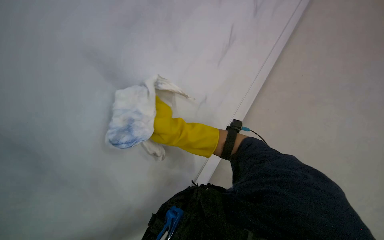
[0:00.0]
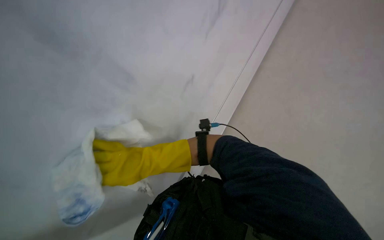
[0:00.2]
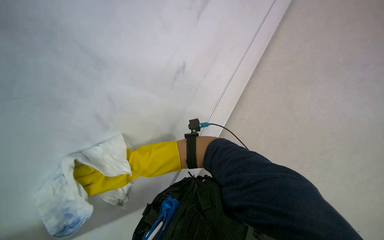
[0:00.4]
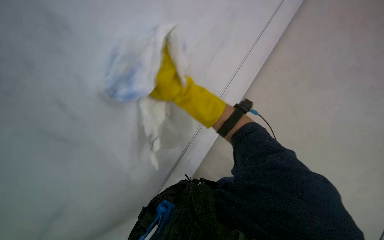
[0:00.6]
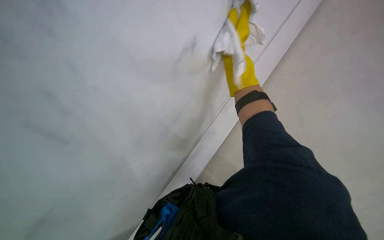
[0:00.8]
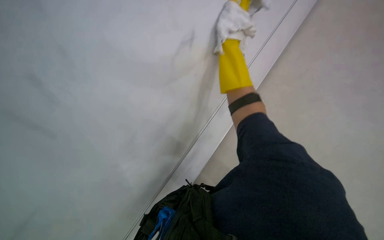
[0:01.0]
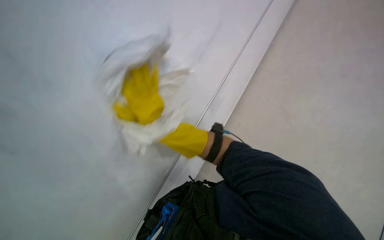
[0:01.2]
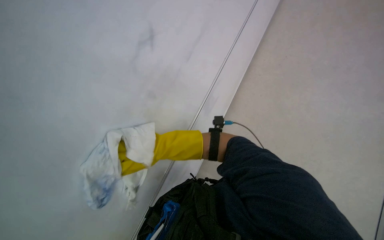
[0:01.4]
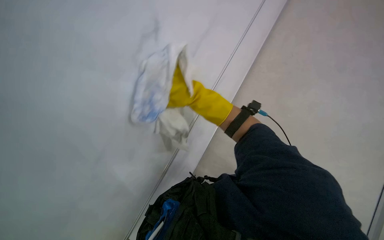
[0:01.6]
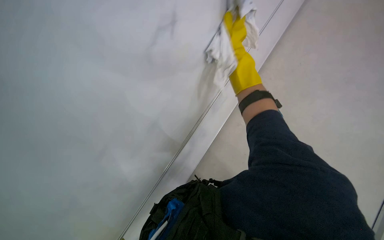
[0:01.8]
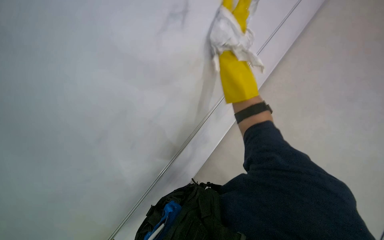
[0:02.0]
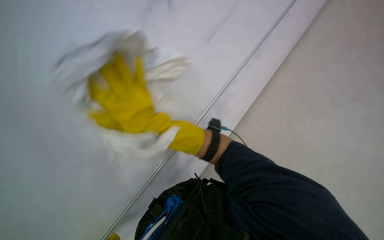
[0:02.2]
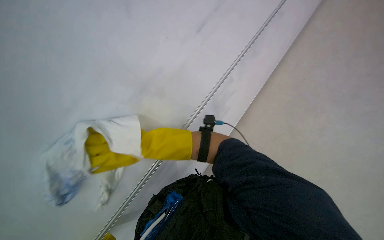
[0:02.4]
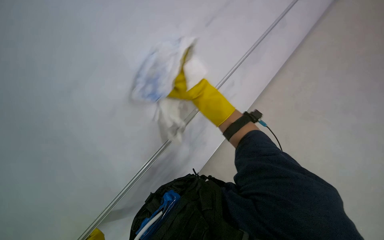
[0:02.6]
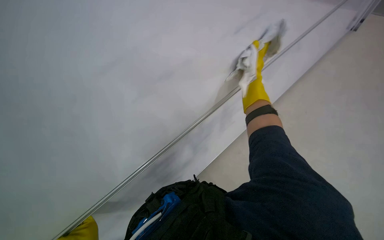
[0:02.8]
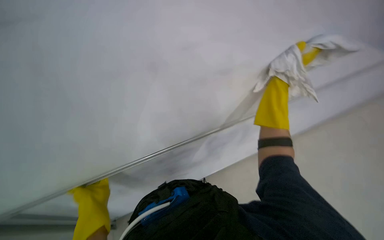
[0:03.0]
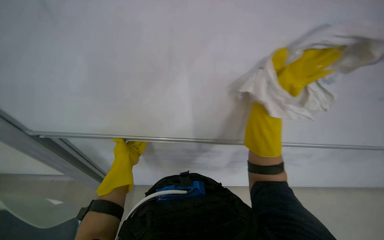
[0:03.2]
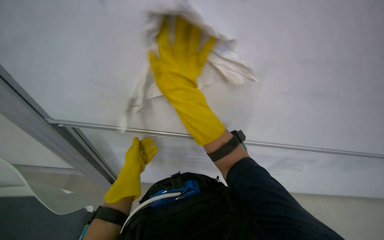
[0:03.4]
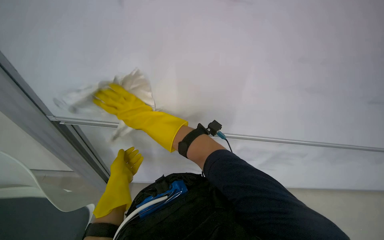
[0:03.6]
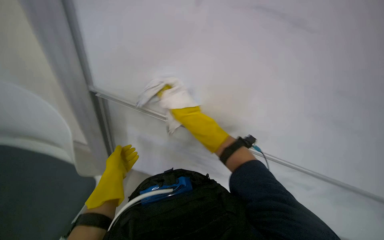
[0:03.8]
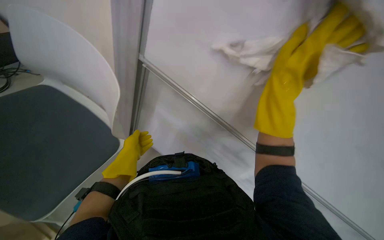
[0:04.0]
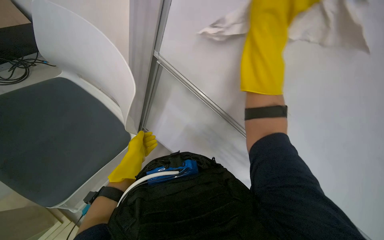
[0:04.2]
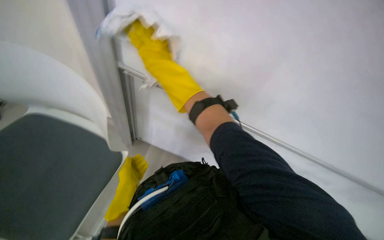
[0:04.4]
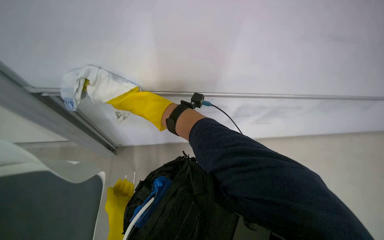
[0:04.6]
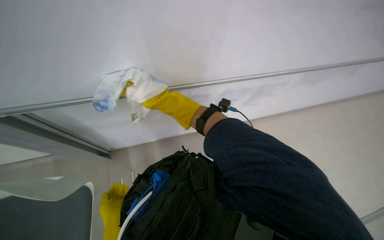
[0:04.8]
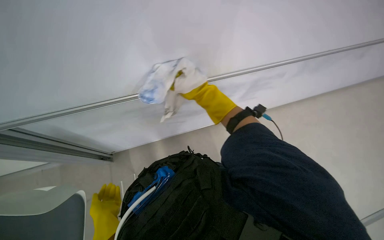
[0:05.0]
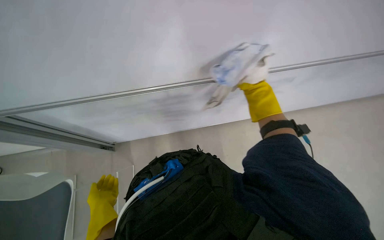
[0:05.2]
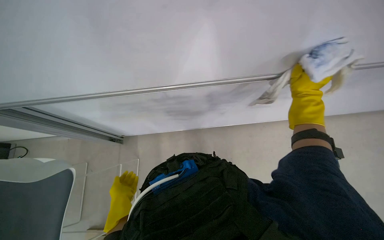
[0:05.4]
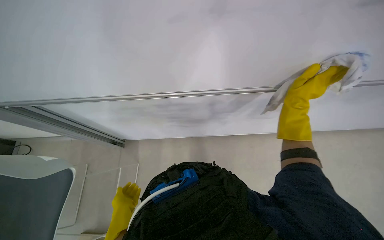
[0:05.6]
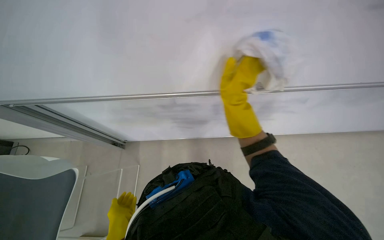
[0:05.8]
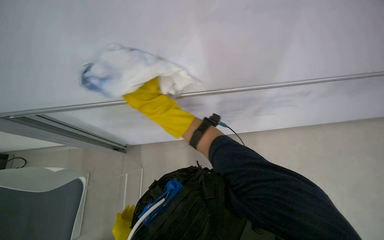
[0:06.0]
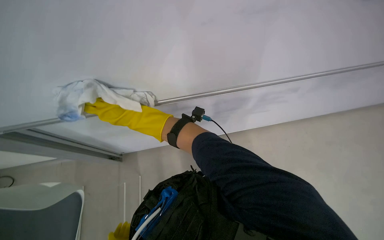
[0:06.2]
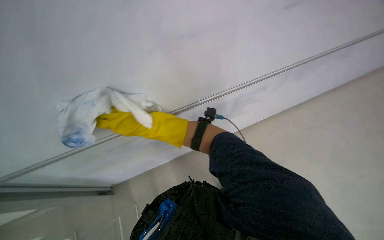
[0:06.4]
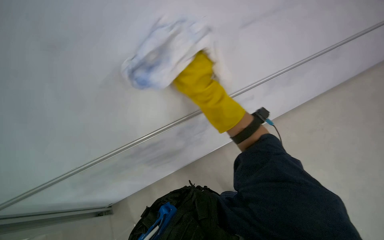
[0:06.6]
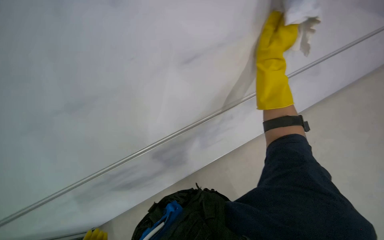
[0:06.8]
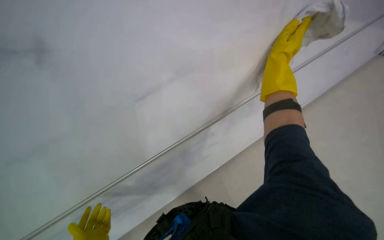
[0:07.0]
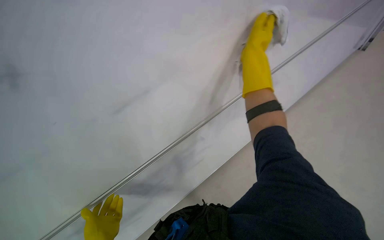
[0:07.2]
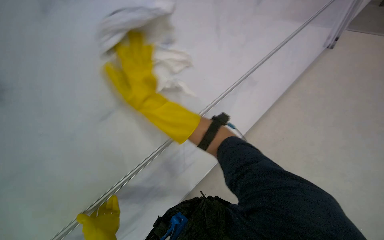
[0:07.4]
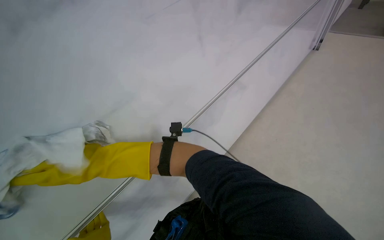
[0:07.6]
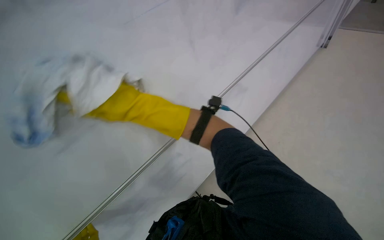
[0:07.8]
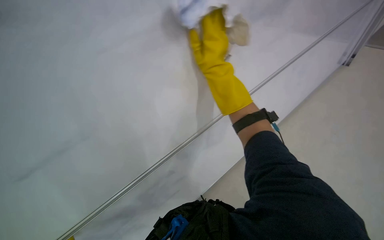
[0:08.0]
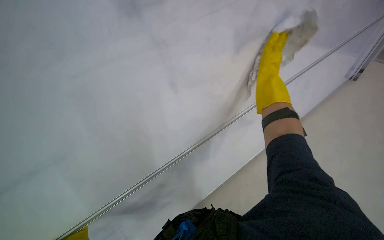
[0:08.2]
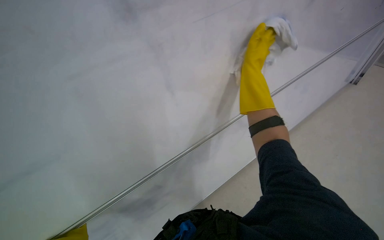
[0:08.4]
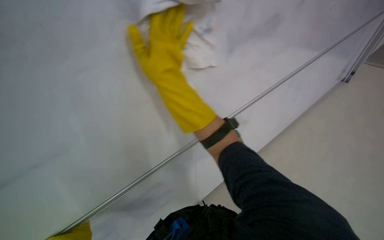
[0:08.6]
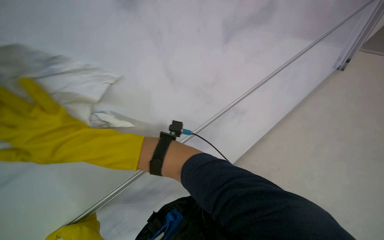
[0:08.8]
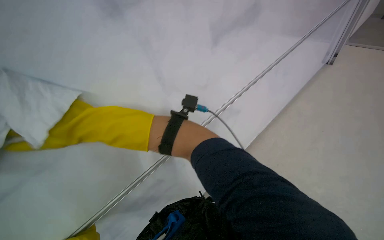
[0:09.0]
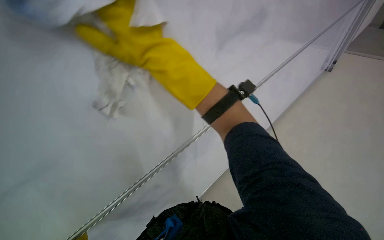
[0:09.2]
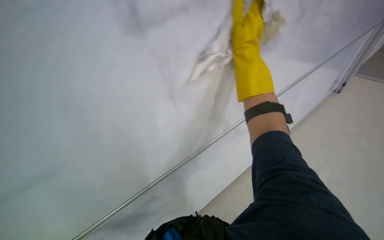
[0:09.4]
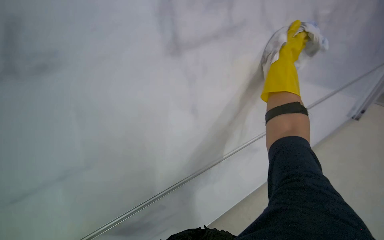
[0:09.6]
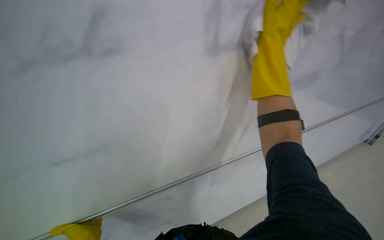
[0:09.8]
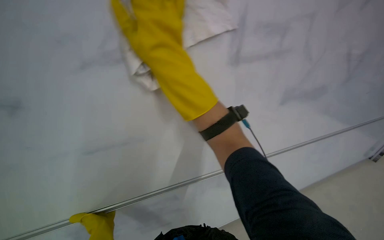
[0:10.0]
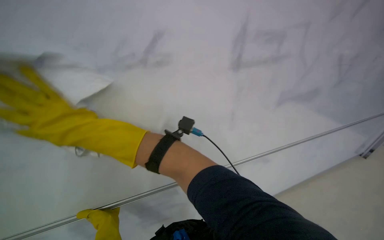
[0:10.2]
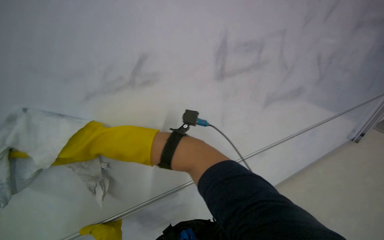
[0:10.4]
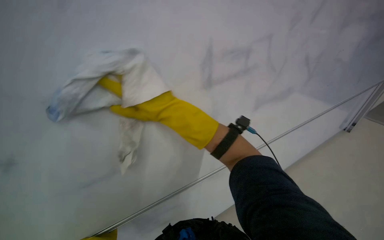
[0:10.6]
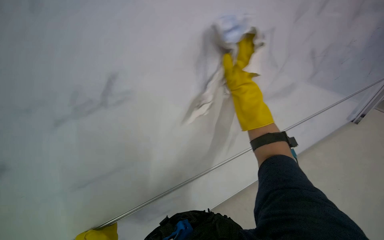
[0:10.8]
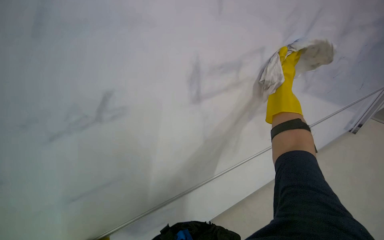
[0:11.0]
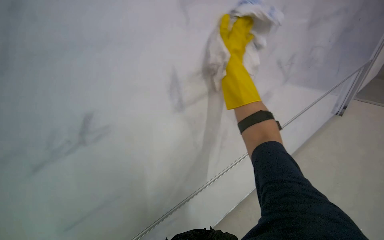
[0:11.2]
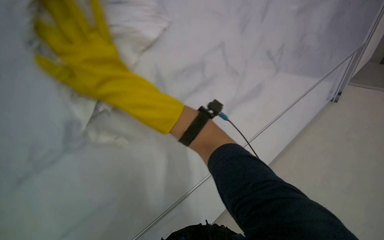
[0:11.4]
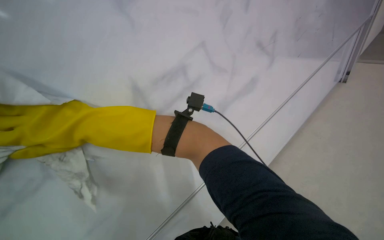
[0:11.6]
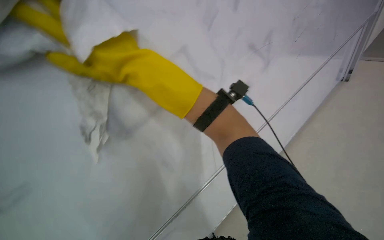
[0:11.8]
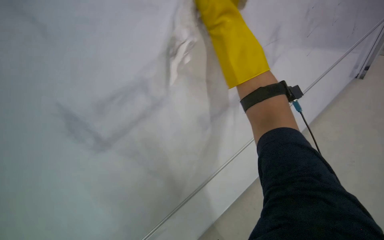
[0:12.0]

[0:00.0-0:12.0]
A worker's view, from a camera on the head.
Job: wiping surfaces.
The whole recording: Wiping whiteboard. The worker wipes the whiteboard with a white cloth, cleaning the cloth in a bucket as needed.
0:00.0 to 0:01.6: The view tilts some 15 degrees downward.
0:03.0 to 0:04.4: The head rotates some 30 degrees to the left.
0:06.0 to 0:07.6: The view tilts about 20 degrees upward. The right hand swings left and right, some 60 cm each way, with 2 reversals.
0:09.0 to 0:10.4: The camera pitches upward, by approximately 15 degrees. The right hand moves roughly 60 cm to the right and comes back.
0:10.4 to 0:12.0: The right hand goes left and right, about 60 cm each way, reversing 2 times.

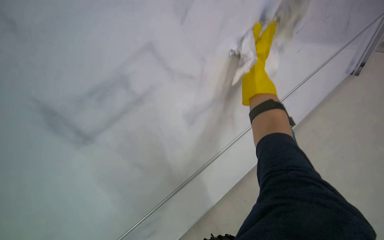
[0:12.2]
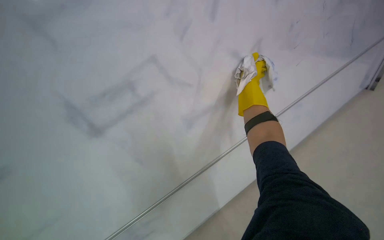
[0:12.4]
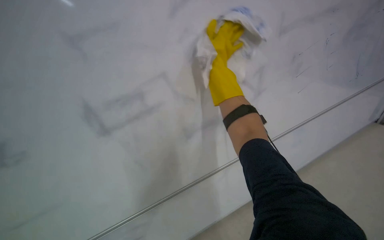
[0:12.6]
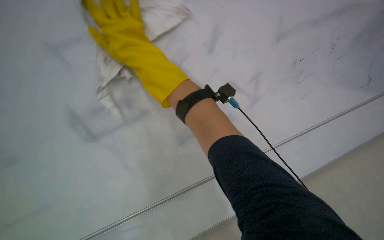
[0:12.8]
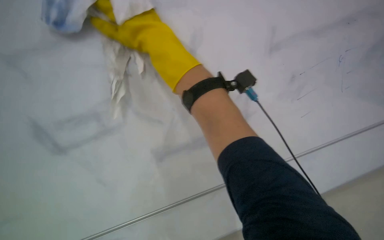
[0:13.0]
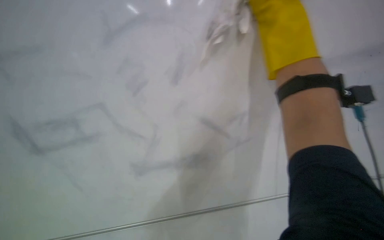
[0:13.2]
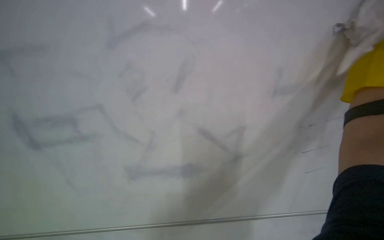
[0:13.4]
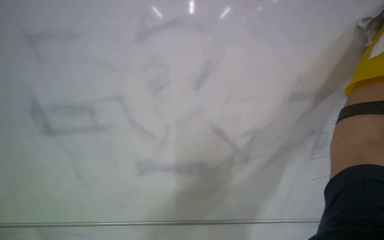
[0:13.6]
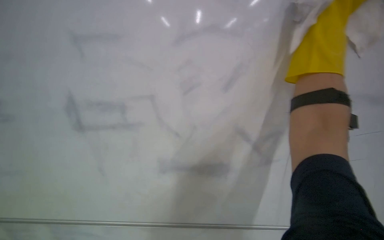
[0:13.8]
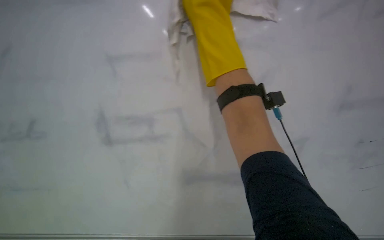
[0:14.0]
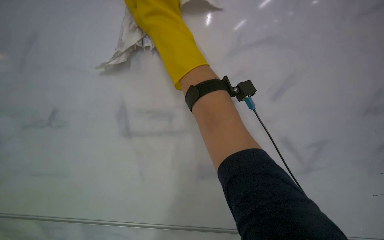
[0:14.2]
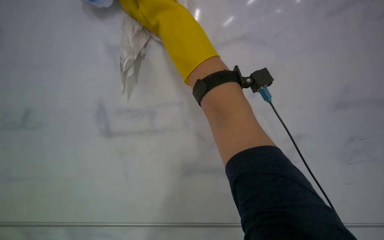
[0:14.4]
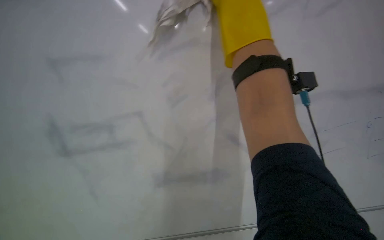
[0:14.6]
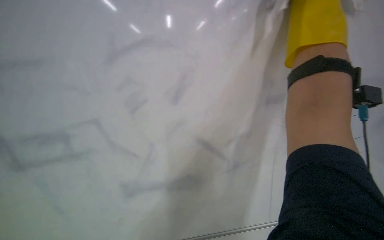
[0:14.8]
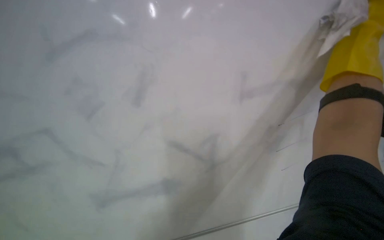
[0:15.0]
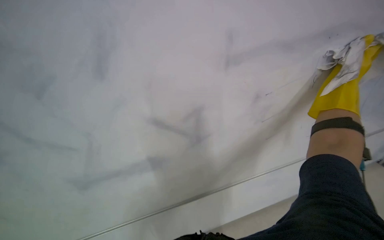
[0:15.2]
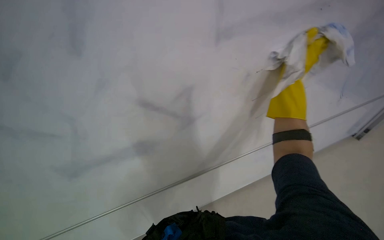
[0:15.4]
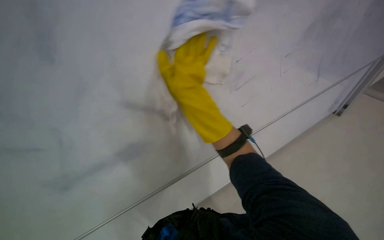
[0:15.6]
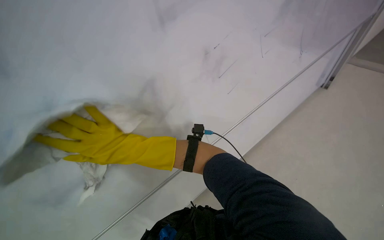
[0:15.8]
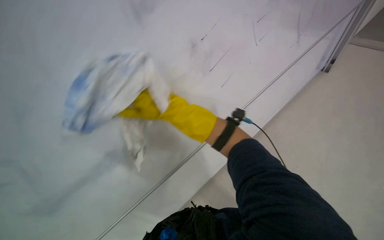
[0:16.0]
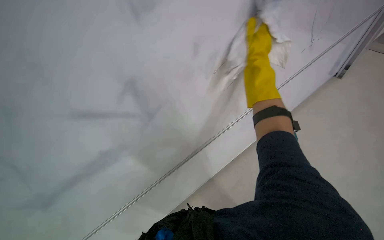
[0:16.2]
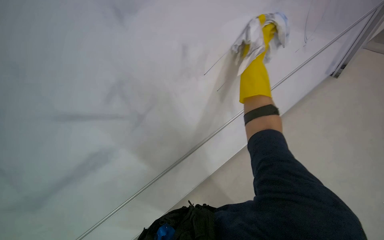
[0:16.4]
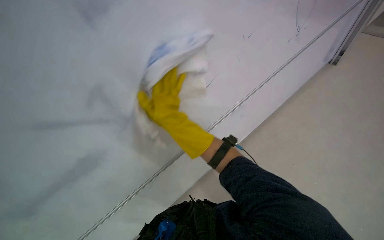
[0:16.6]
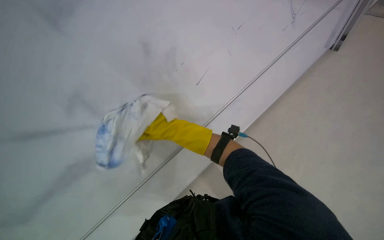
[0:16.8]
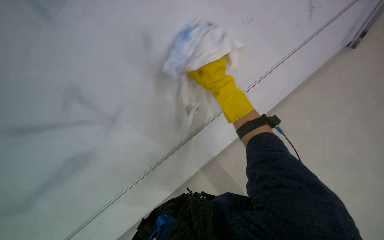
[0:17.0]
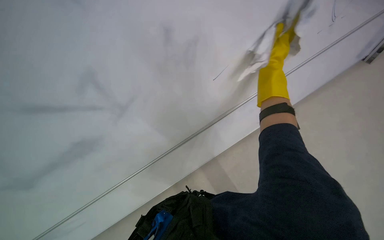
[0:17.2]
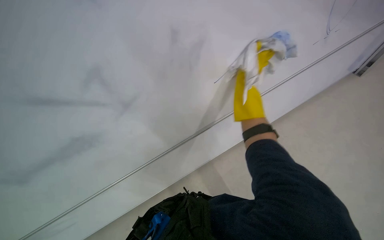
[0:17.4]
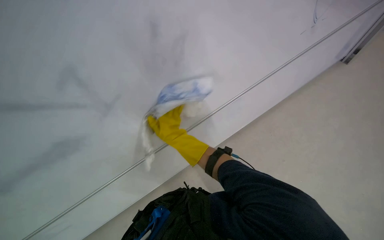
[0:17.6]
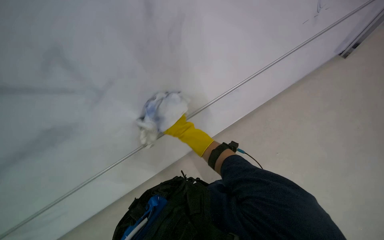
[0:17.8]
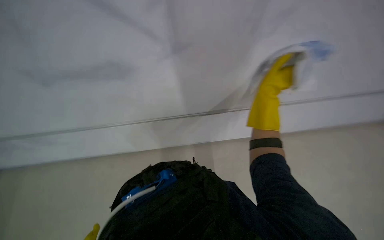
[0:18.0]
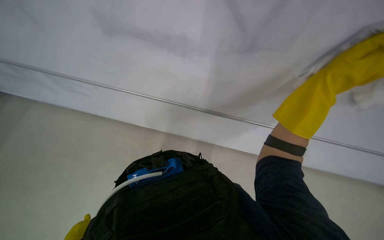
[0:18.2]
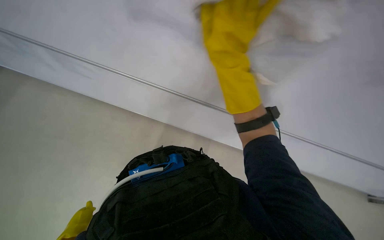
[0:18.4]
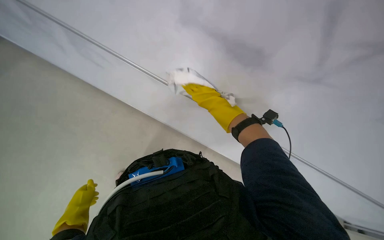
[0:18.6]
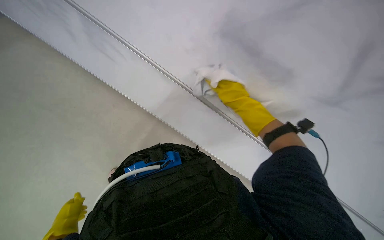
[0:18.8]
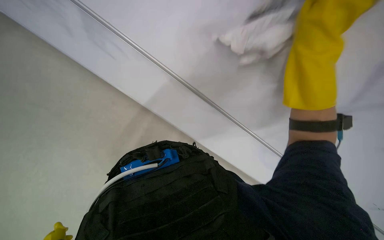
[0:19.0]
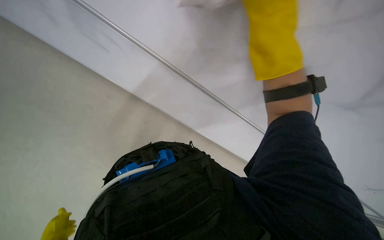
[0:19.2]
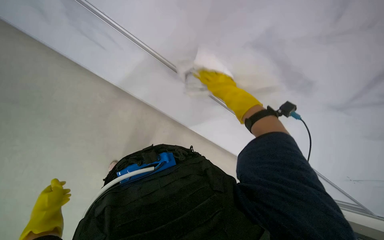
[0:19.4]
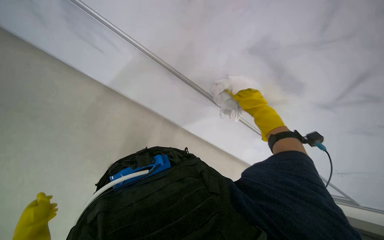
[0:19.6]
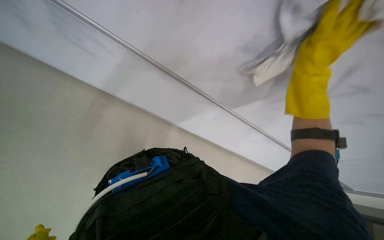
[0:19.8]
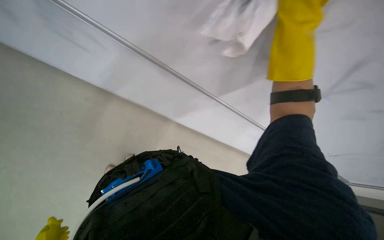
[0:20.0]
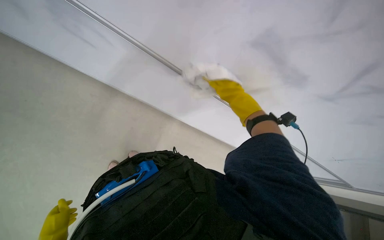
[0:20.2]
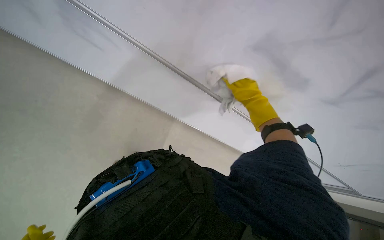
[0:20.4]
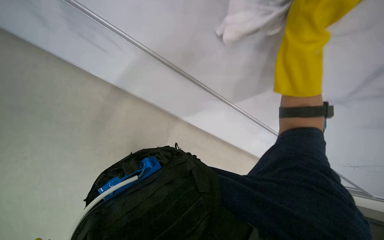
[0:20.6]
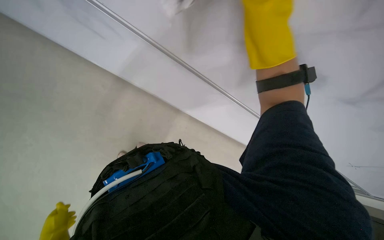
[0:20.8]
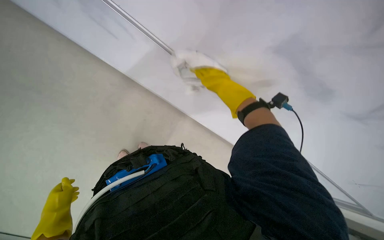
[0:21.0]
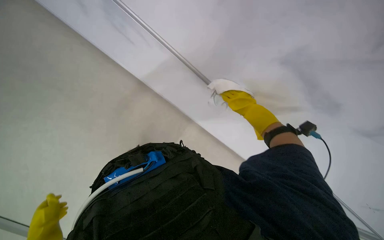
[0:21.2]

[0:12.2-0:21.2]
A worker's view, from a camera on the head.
Job: wiping surfaces.
The whole recording: Wiping whiteboard. The worker wipes the whiteboard with a white cloth, cleaning the cloth in a bucket as needed.
0:12.2 to 0:13.8: The camera sweeps to the left, by roughly 35 degrees.
0:15.2 to 0:16.6: The wearer looks approximately 20 degrees further downward.
0:18.2 to 0:19.8: The right hand goes left and right, approximately 30 cm each way, reversing 3 times.
0:19.8 to 0:21.2: The right hand goes left and right, approximately 20 cm each way, reversing 3 times.
